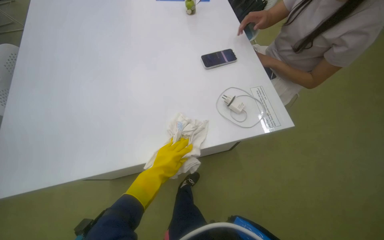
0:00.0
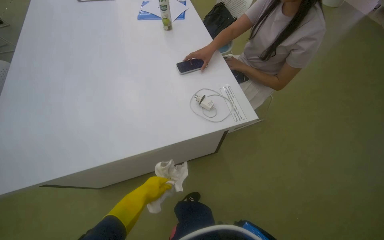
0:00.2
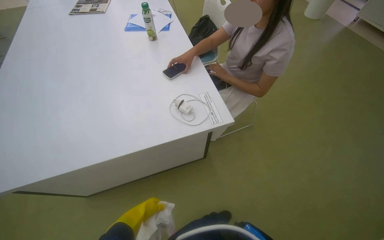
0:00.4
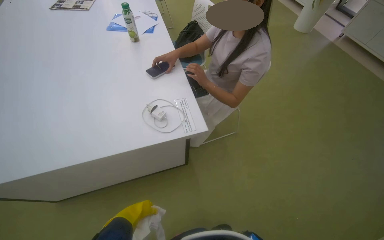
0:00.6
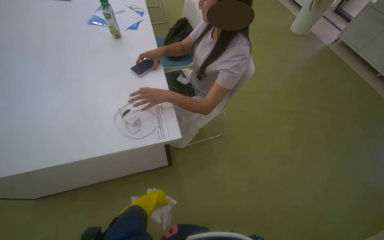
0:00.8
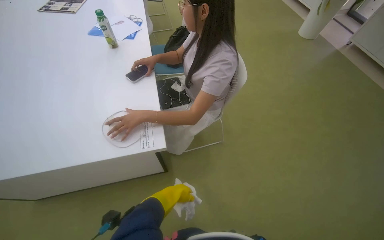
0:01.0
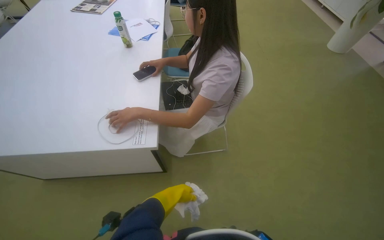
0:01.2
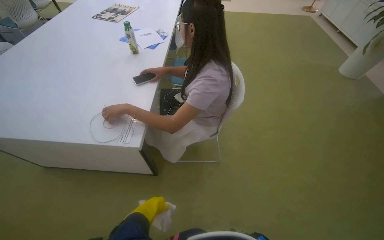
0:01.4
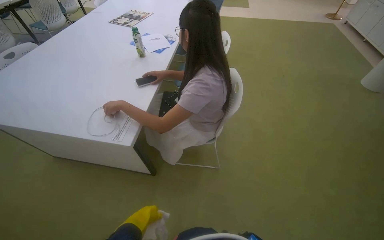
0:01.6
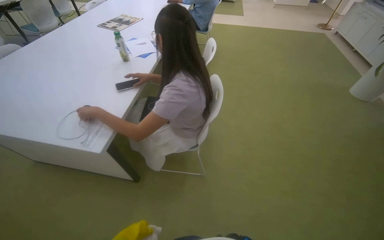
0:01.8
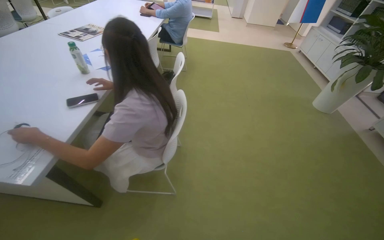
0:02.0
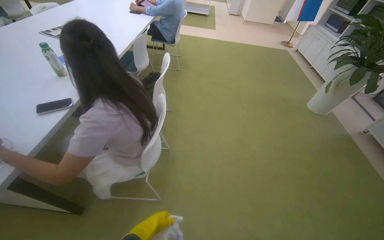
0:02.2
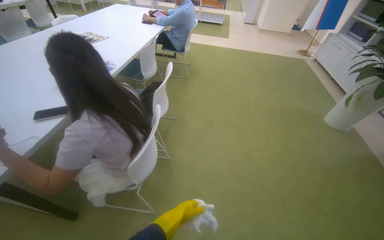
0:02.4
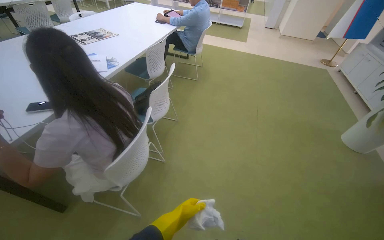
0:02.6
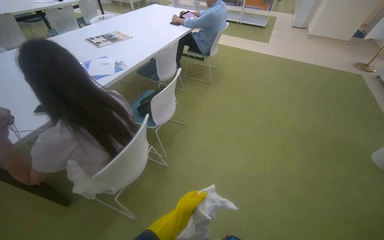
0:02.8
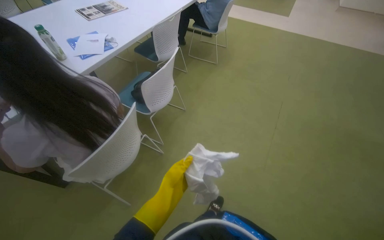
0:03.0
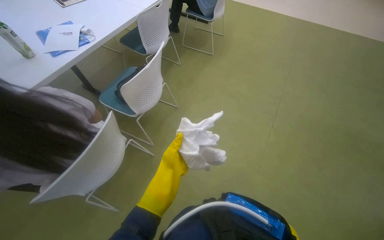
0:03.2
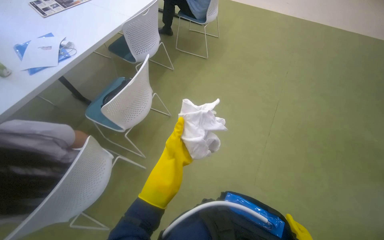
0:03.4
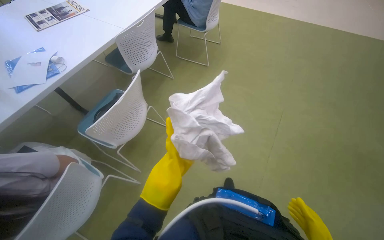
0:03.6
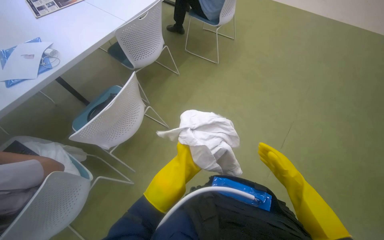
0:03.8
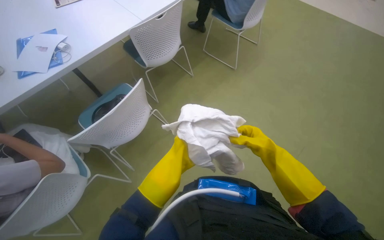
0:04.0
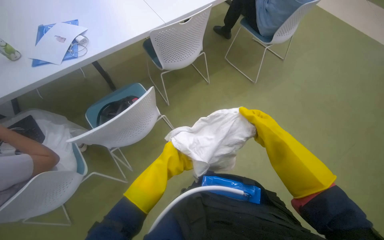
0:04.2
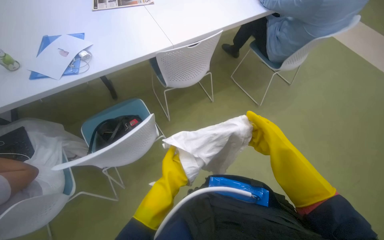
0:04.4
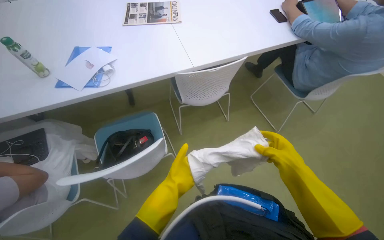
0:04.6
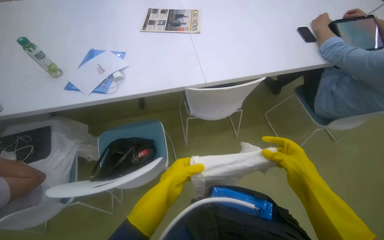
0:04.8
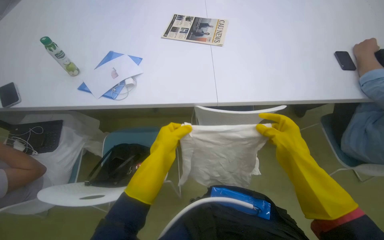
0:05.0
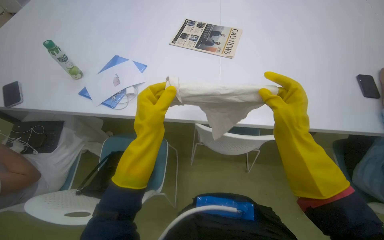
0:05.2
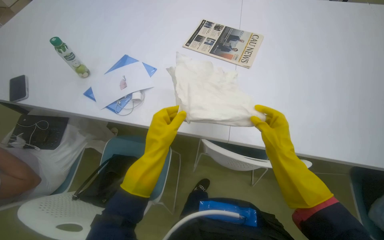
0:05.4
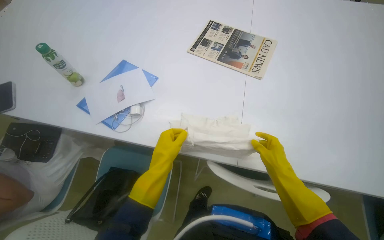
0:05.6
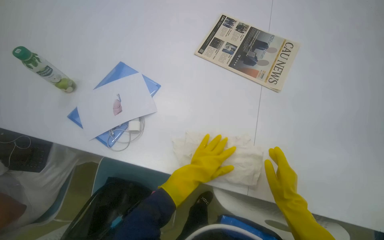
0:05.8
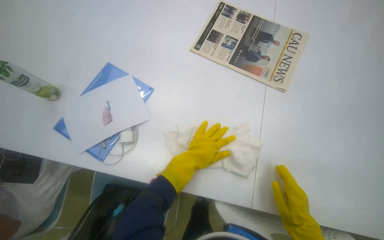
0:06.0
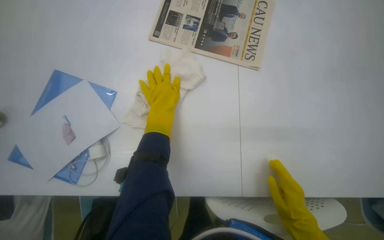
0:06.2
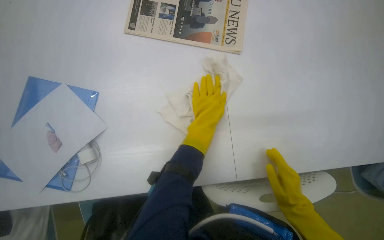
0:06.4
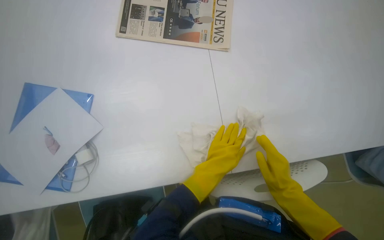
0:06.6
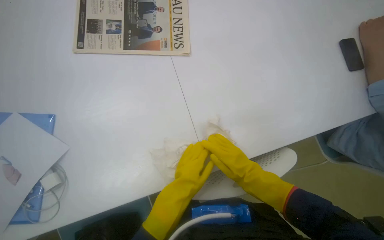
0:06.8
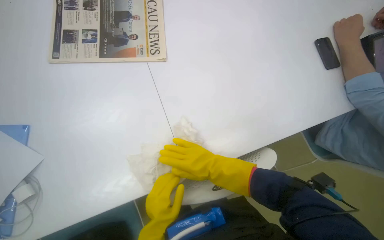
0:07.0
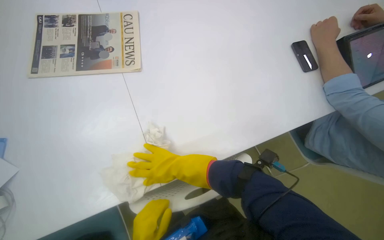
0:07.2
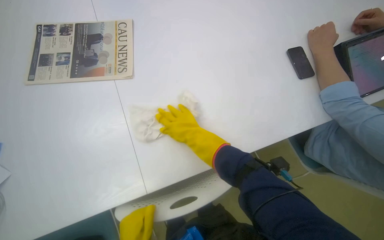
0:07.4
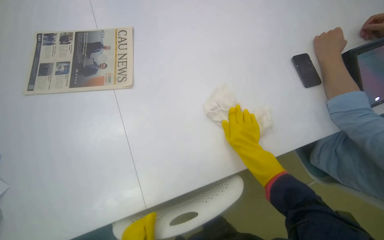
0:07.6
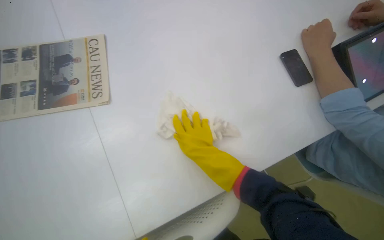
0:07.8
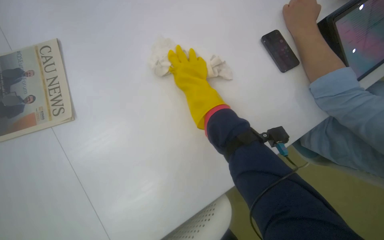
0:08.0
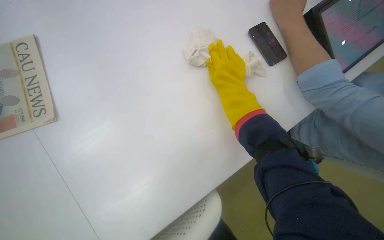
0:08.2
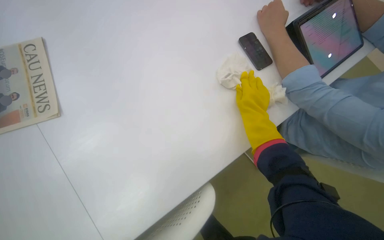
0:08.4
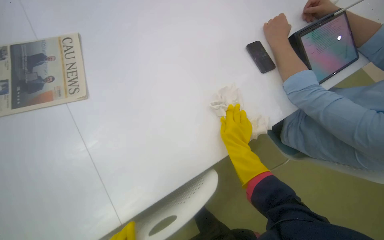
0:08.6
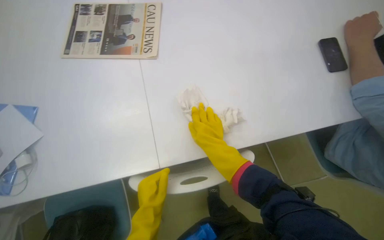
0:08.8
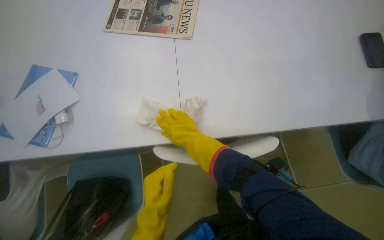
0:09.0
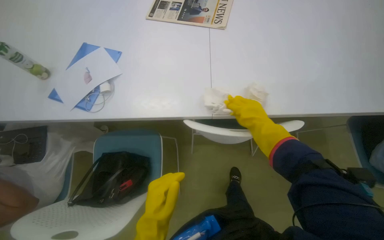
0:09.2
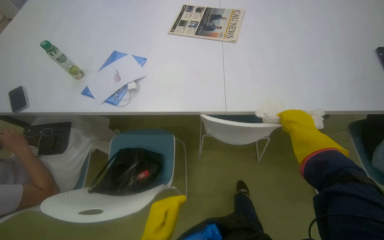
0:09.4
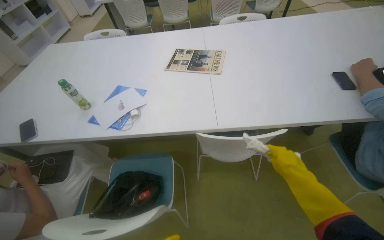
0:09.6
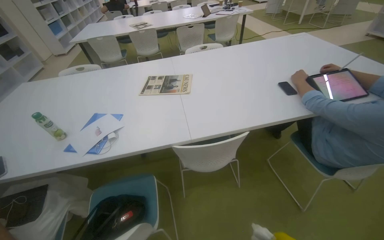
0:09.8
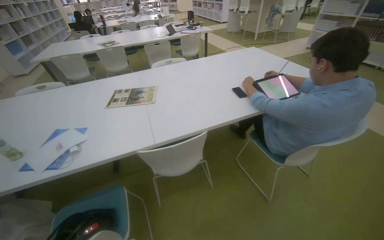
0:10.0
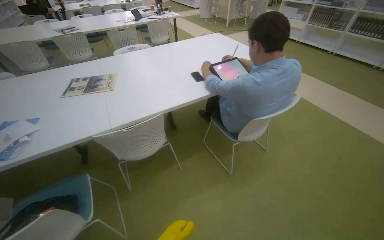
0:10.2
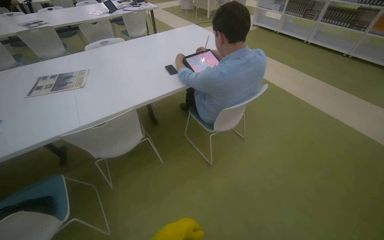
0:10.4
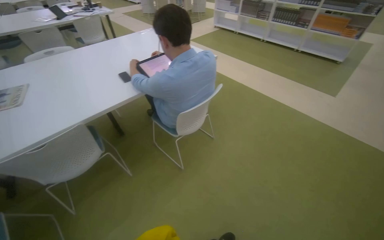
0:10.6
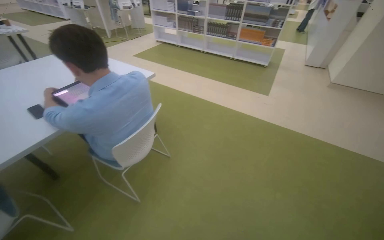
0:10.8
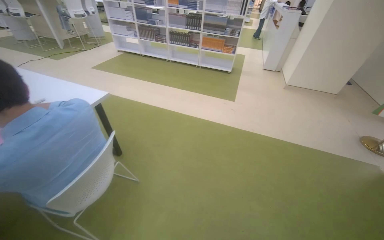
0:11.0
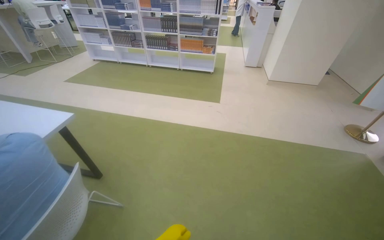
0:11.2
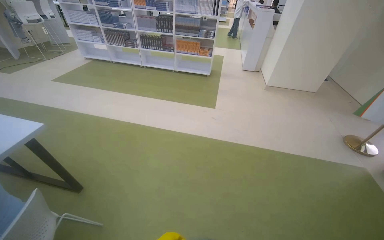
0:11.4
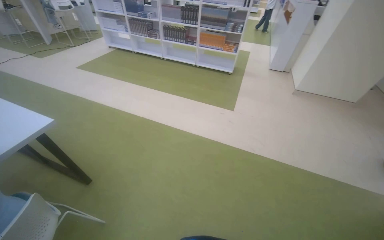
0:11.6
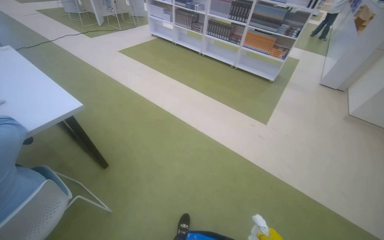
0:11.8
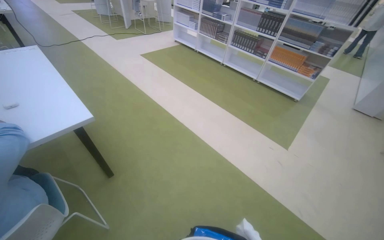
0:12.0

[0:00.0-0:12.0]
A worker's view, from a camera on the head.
Job: wiping surfaces.
The whole recording: Cleaning table surface. The worker wipes the white table surface with a cloth.
0:00.0 to 0:01.6: The wearer moves approximately 80 cm. The wearer's head swings about 25 degrees to the left. The wearer looks roughly 15 degrees further upward.
0:01.6 to 0:03.0: The camera is carried about 90 cm. The head turns to the left by about 20 degrees.
0:03.0 to 0:04.4: The camera is carried approximately 90 cm. The wearer looks some 30 degrees further to the left.
0:04.4 to 0:06.0: The camera travels approximately 80 cm. The wearer's head swings some 40 degrees to the left.
0:06.0 to 0:07.6: Everything in view rotates some 35 degrees counterclockwise.
0:09.0 to 0:10.4: The head travels roughly 80 cm. The wearer looks approximately 25 degrees further to the right. The view tilts some 30 degrees upward.
0:10.4 to 0:12.0: The camera travels approximately 1 m. The camera is aimed some 15 degrees further to the right.

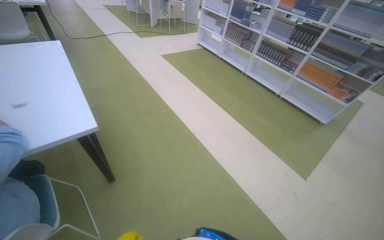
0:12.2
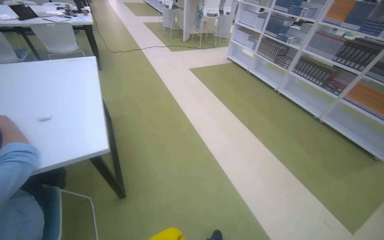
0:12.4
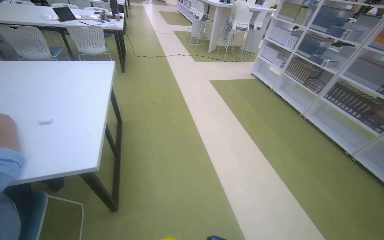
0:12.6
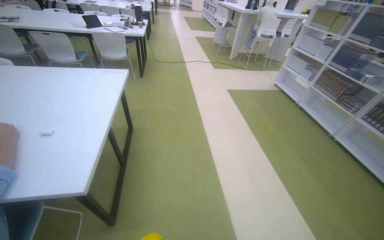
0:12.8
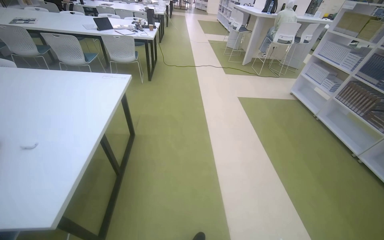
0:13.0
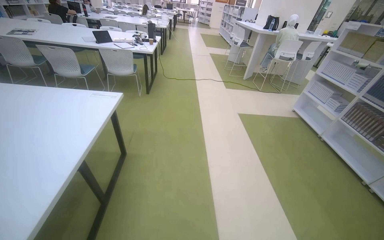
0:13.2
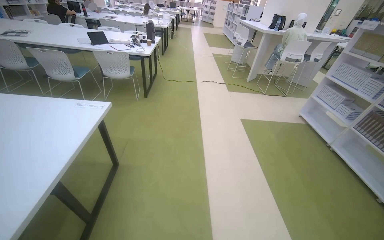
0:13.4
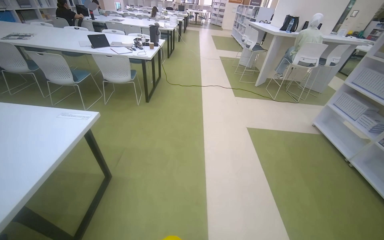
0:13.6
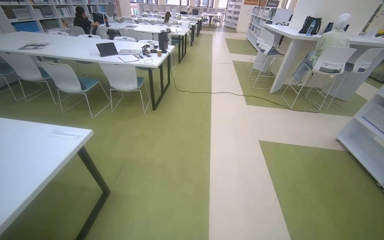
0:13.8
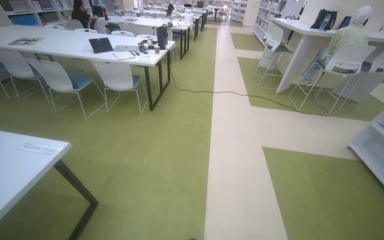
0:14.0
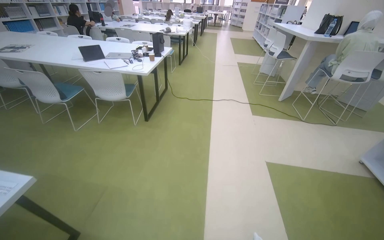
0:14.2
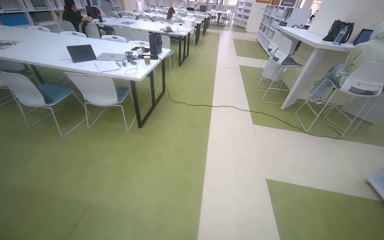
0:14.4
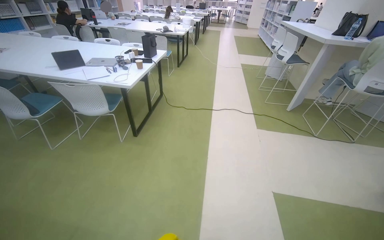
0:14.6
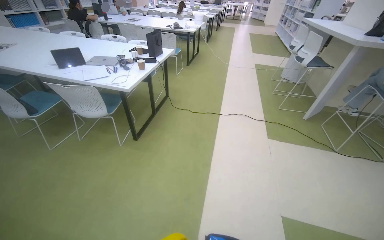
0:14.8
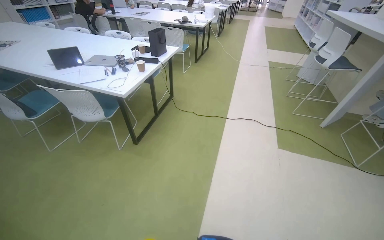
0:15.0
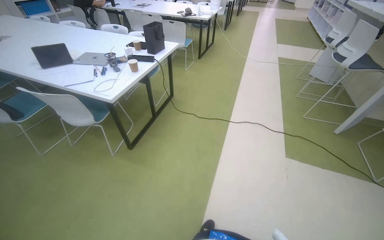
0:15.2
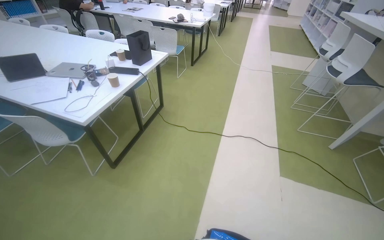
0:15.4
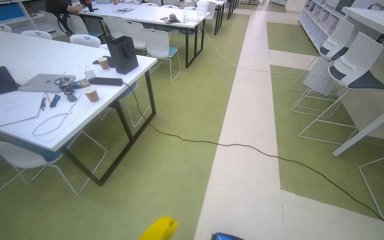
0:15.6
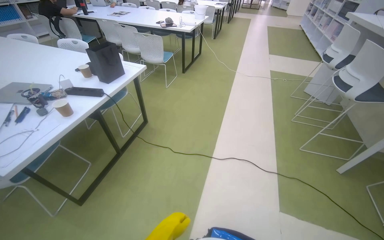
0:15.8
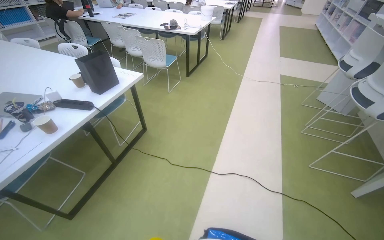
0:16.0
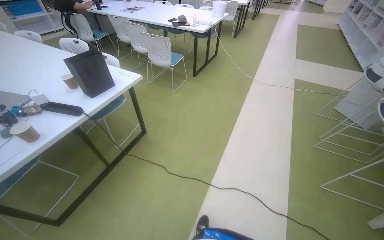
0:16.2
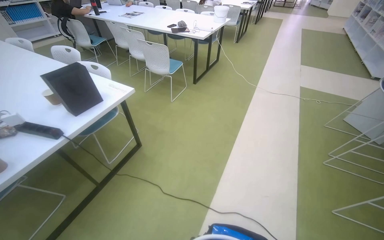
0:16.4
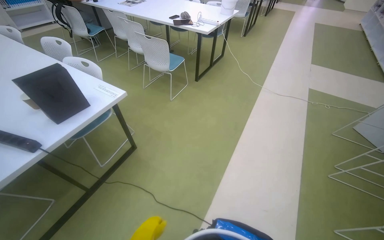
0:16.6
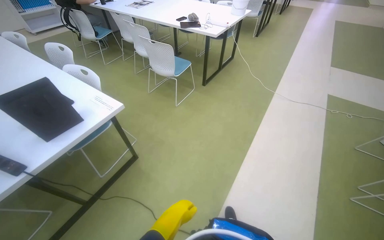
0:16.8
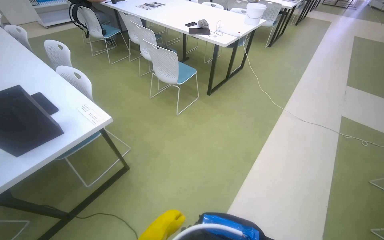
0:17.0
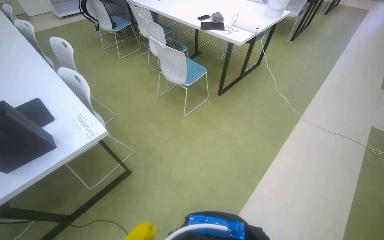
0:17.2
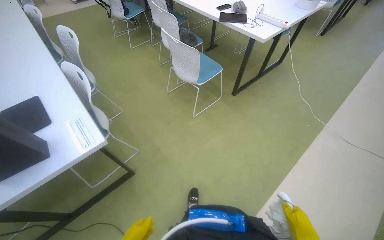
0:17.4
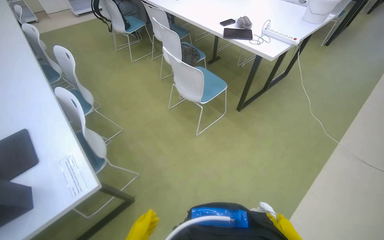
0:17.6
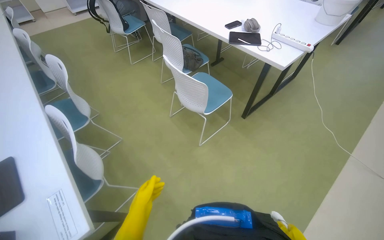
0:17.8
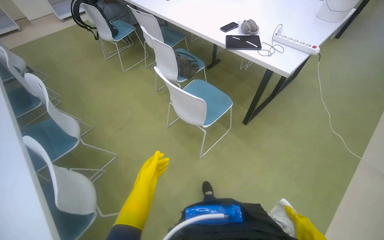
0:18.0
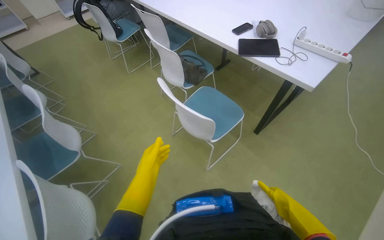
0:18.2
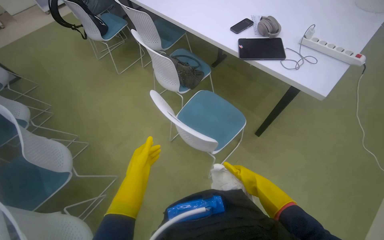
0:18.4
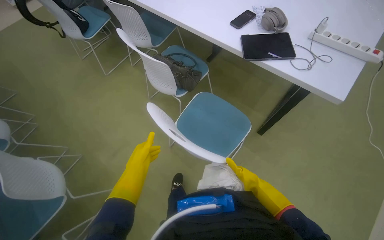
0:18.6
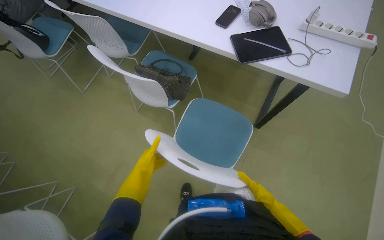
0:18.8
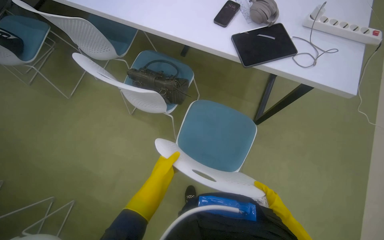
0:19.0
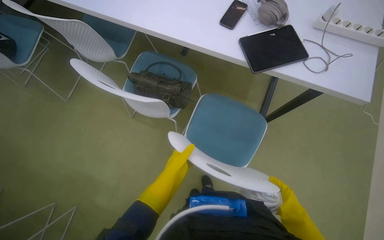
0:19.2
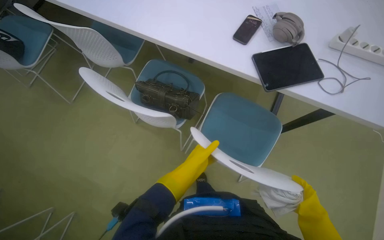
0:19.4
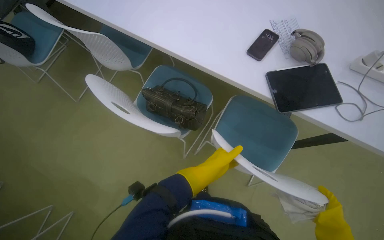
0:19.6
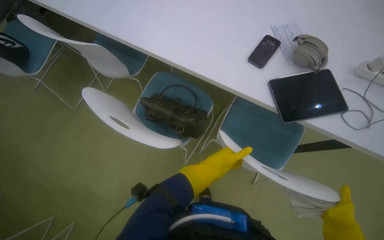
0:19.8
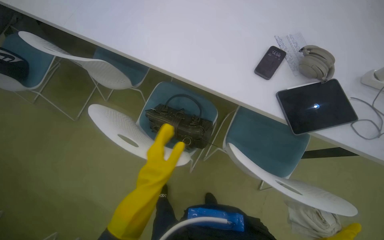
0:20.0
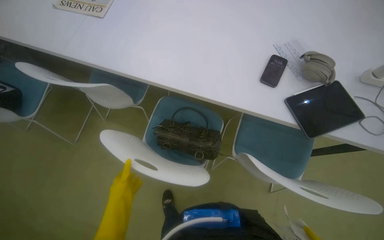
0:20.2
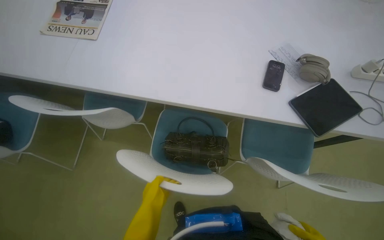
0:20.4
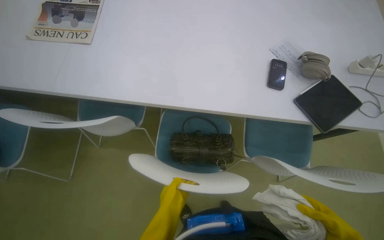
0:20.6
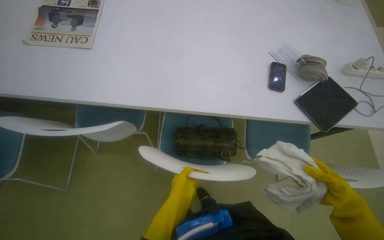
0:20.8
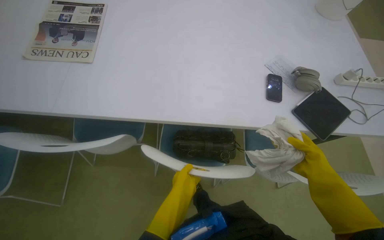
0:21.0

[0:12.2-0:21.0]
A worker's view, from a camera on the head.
Job: wiping surfaces.
The whole recording: Cleaning table surface. The worker wipes the white table surface with a cloth.
0:12.2 to 0:13.6: The camera travels about 1 m. The head rotates roughly 40 degrees to the left. The camera pitches upward, by approximately 10 degrees.
0:13.6 to 0:15.2: The camera is carried roughly 1.5 m. The view swings some 15 degrees to the left.
0:15.2 to 0:16.6: The camera travels some 1.5 m.
0:16.6 to 0:18.0: The wearer moves roughly 1 m. The head turns to the left by some 15 degrees.
0:18.0 to 0:19.6: The camera travels roughly 1 m. The view tilts roughly 15 degrees downward.
0:19.6 to 0:21.0: The wearer moves about 50 cm. The wearer looks about 30 degrees further to the right.
